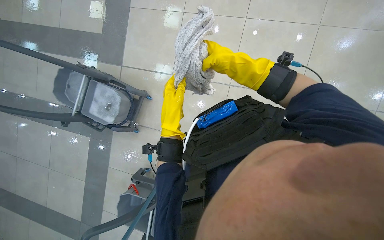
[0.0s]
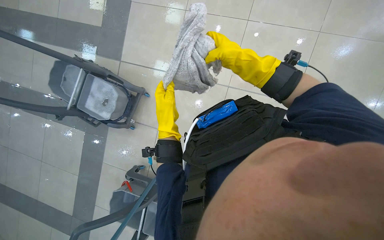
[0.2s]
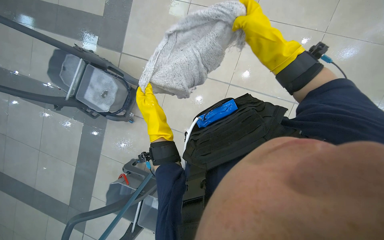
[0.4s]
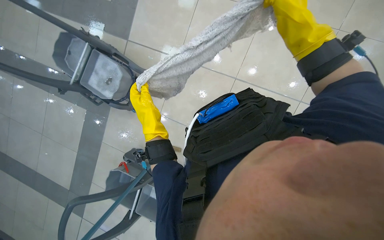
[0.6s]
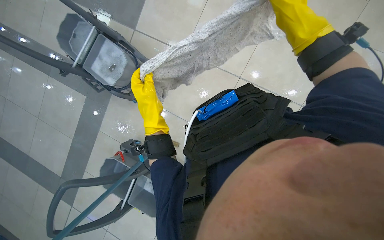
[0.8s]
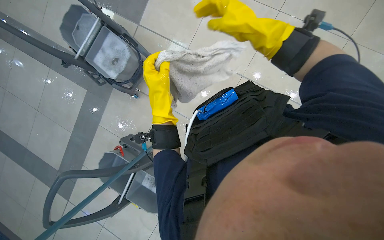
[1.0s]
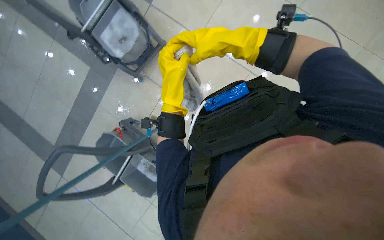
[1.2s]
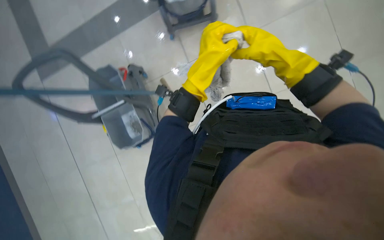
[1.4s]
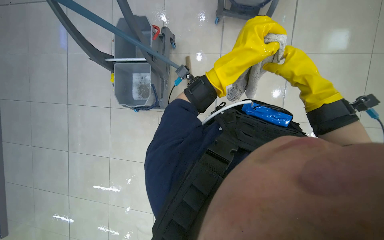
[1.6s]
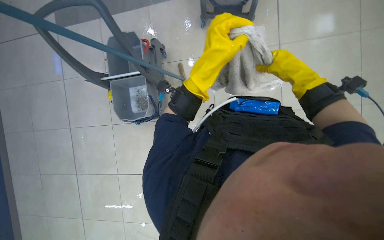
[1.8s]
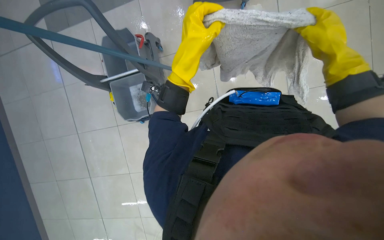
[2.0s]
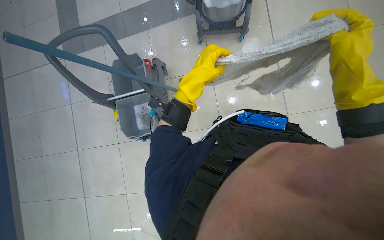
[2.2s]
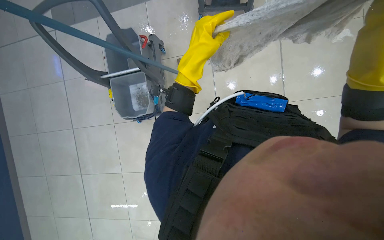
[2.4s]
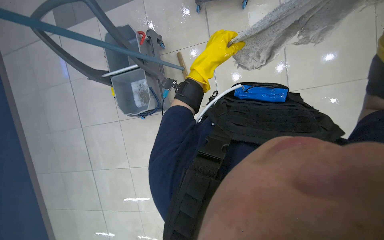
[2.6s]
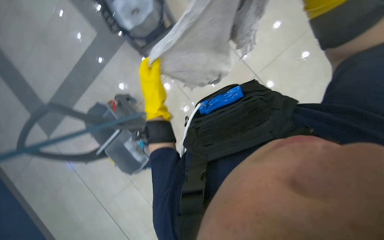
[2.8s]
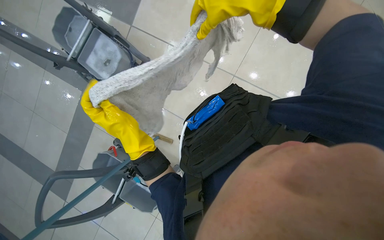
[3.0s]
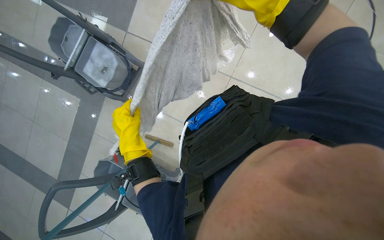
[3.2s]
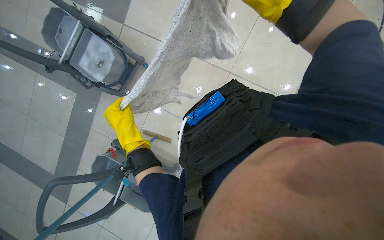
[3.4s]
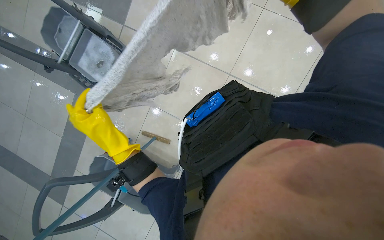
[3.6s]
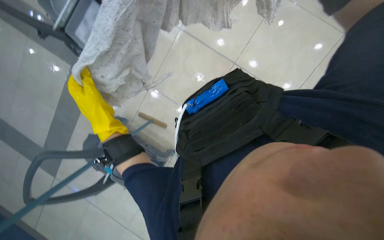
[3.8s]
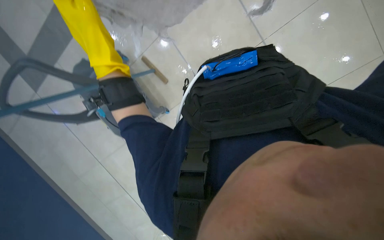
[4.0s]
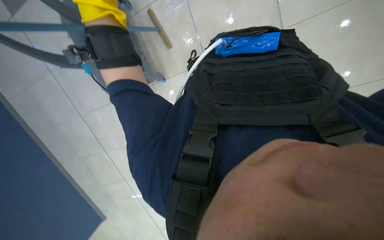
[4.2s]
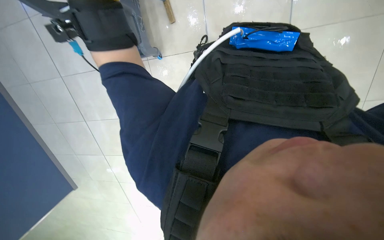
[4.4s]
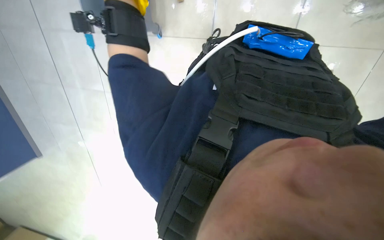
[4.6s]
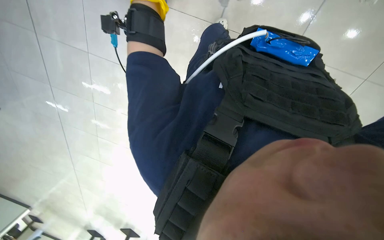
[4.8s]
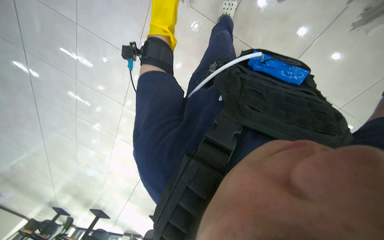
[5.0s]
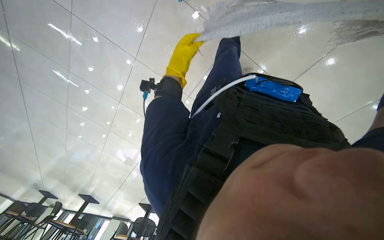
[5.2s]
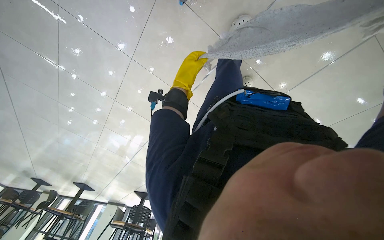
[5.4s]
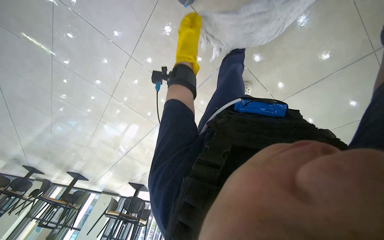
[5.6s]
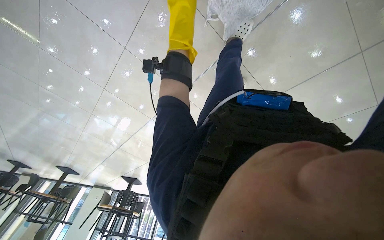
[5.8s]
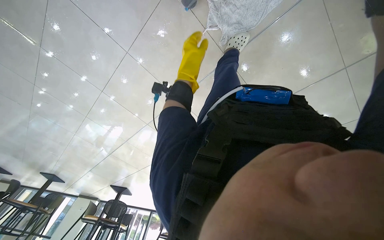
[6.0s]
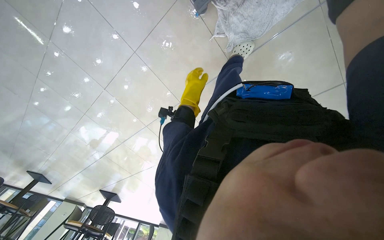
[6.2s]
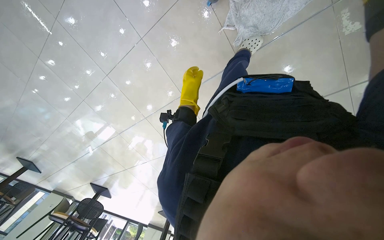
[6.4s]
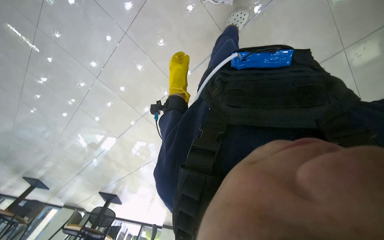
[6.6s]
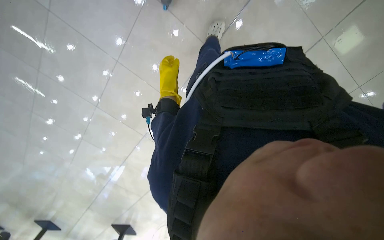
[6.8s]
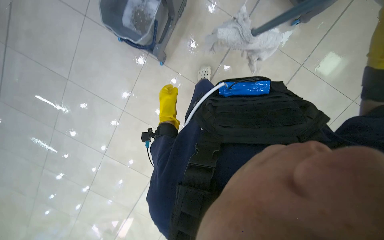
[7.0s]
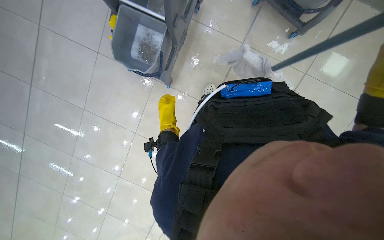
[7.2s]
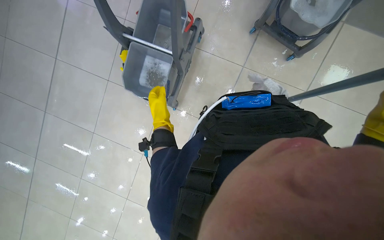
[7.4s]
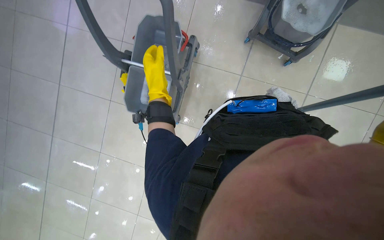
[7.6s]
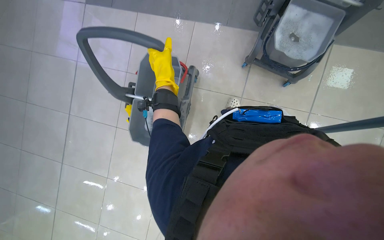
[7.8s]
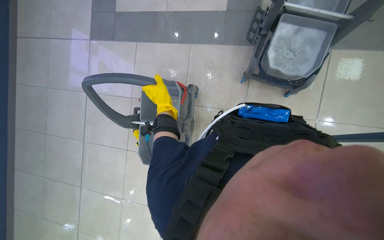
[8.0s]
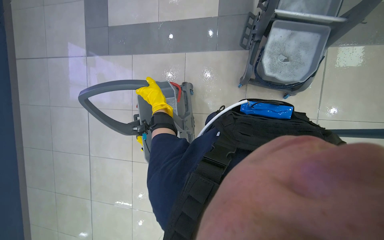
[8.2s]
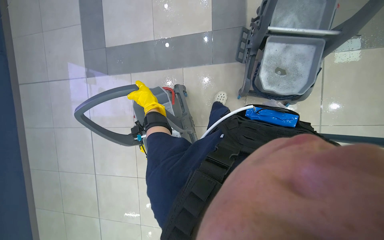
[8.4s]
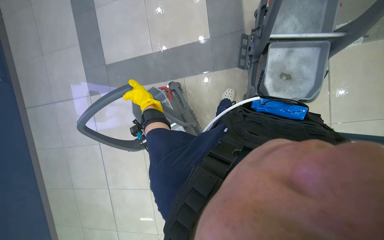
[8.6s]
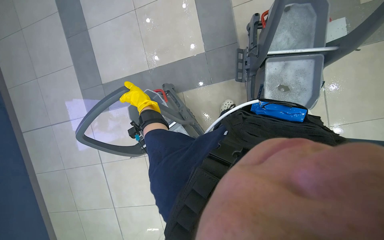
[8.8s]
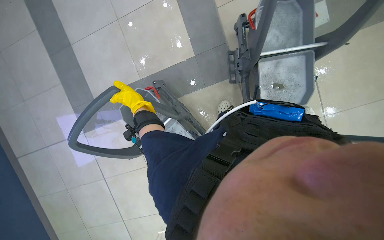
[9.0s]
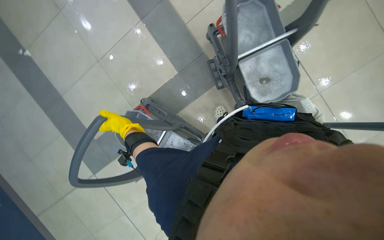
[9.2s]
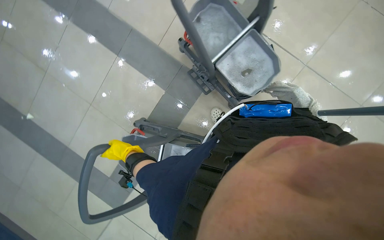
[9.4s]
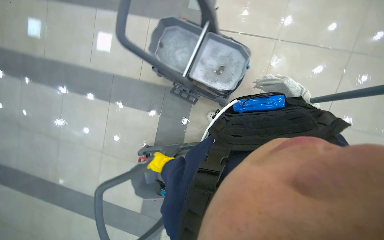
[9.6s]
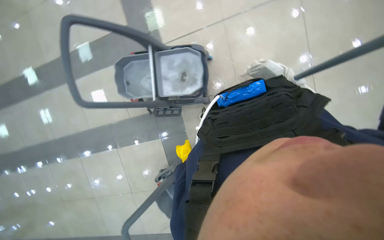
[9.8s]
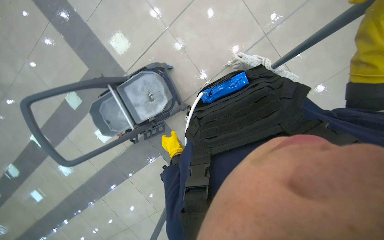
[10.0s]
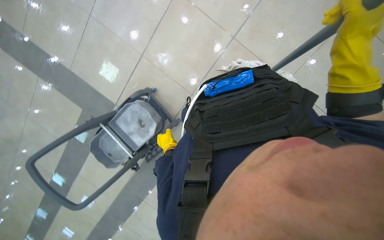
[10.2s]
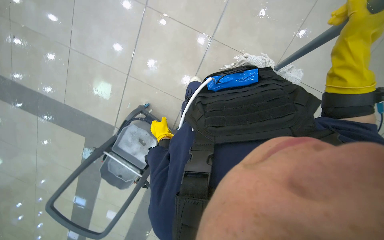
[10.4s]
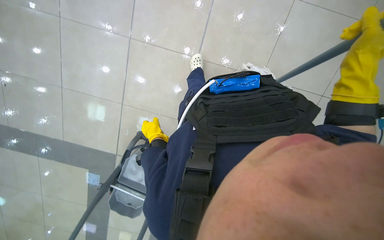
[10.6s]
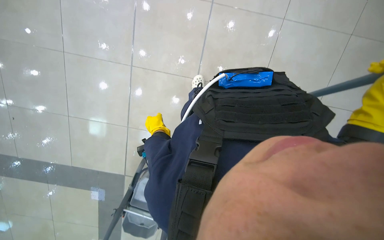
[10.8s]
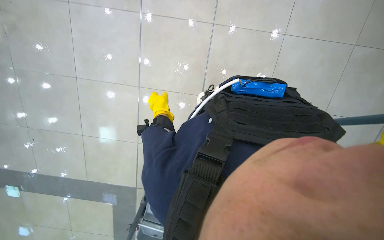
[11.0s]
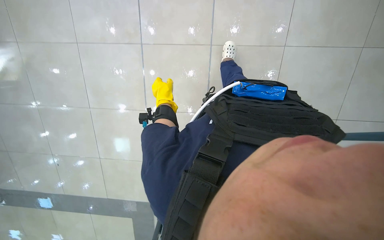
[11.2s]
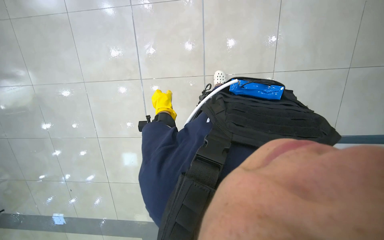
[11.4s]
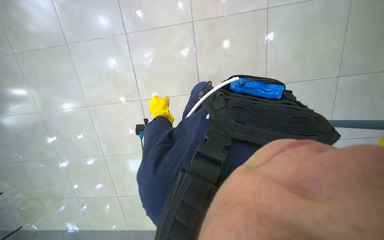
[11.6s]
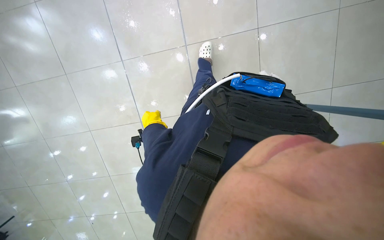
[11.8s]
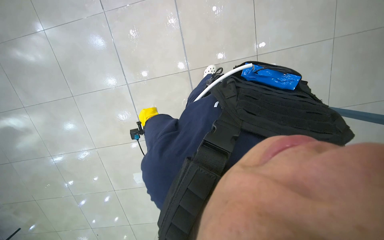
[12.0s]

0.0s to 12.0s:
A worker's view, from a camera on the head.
Job: mopping floor.
The whole recording: Wringing and reattaching mop head. The worker wrings out the mop head and reattaches it to the handle and worker mops the tiled floor with a mop.
0.0s to 1.6s: The camera pitches downward, by about 20 degrees. The scene rotates clockwise by roughly 75 degrees.
1.6s to 3.0s: The view tilts some 15 degrees upward. Everything in view rotates some 65 degrees counterclockwise.
3.0s to 4.4s: The camera is aimed approximately 15 degrees further to the right. The wearer looks some 35 degrees further downward. Everything in view rotates approximately 50 degrees clockwise.
6.0s to 7.6s: The view tilts approximately 40 degrees upward. The scene rotates counterclockwise by roughly 30 degrees.
9.0s to 10.4s: The wearer moves about 60 cm. The view swings roughly 20 degrees to the left. The scene turns roughly 115 degrees counterclockwise in the picture.
10.4s to 12.0s: The wearer looks some 25 degrees further upward.

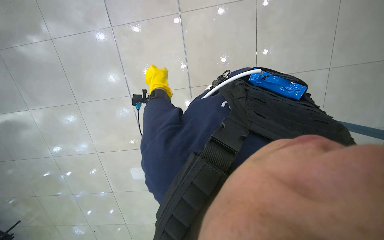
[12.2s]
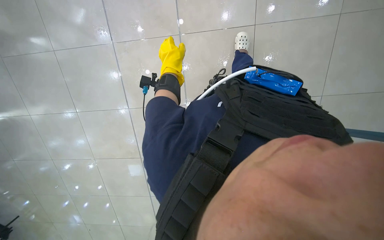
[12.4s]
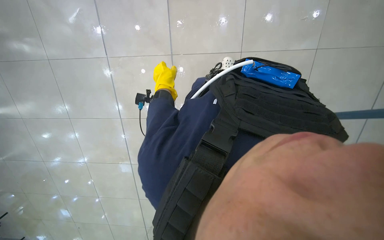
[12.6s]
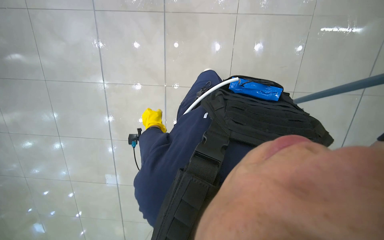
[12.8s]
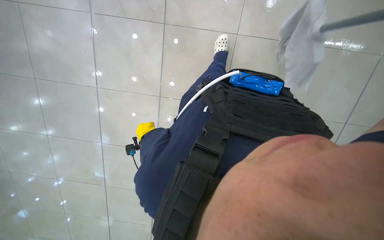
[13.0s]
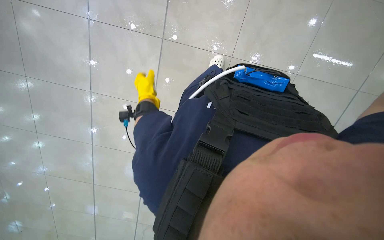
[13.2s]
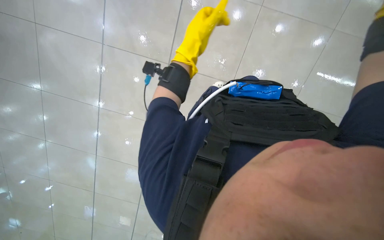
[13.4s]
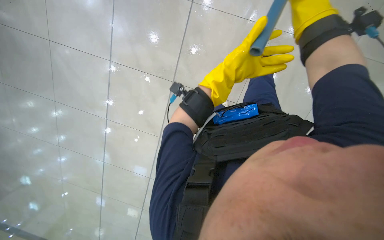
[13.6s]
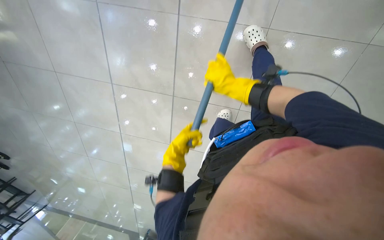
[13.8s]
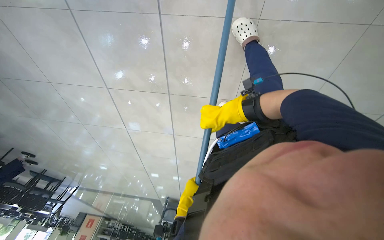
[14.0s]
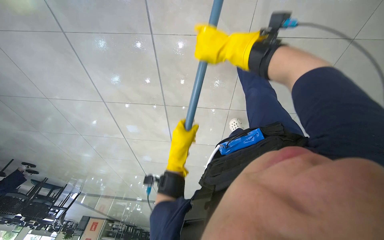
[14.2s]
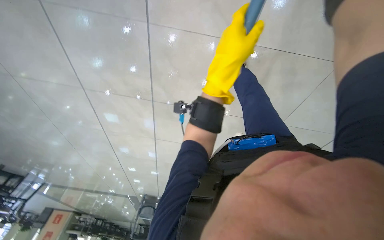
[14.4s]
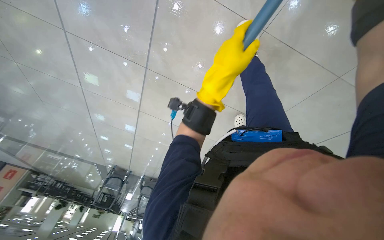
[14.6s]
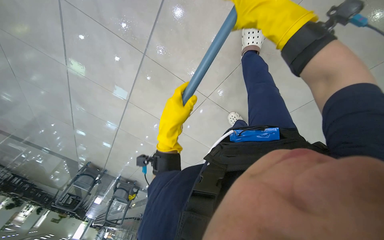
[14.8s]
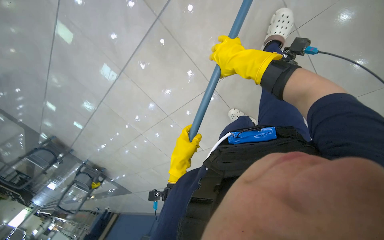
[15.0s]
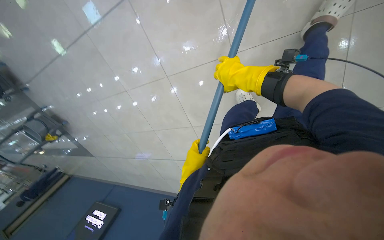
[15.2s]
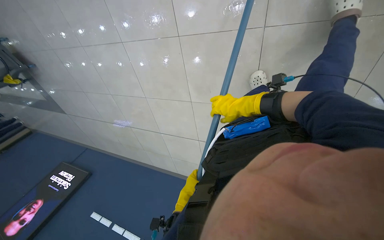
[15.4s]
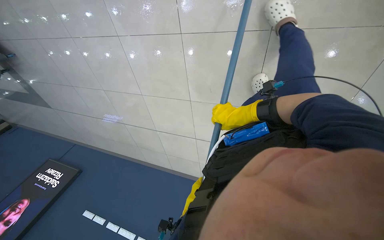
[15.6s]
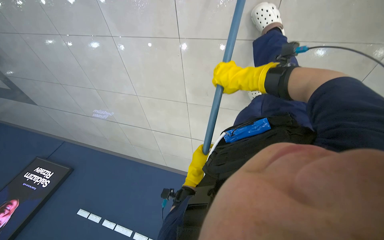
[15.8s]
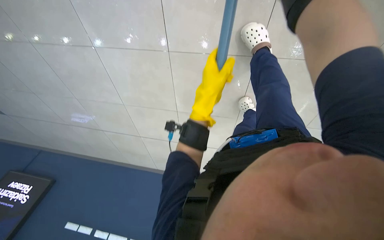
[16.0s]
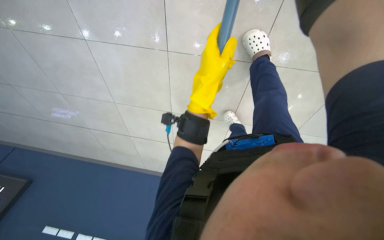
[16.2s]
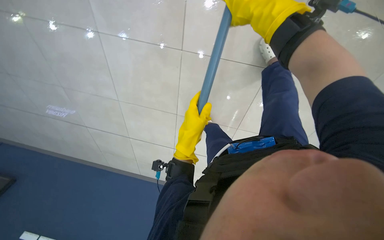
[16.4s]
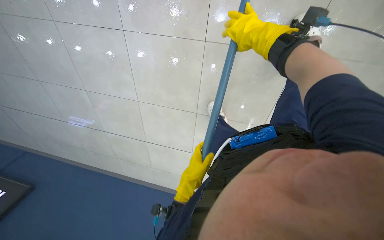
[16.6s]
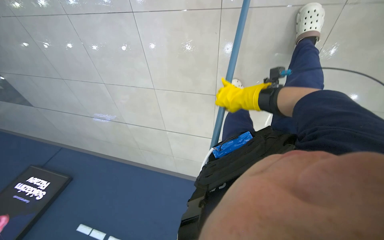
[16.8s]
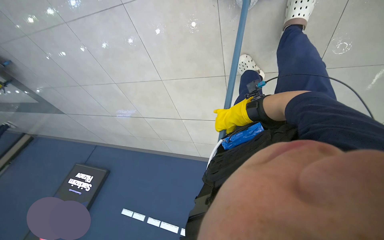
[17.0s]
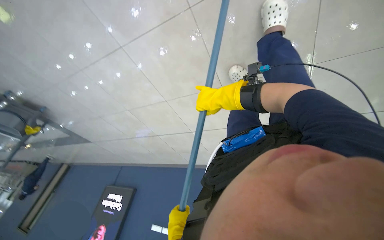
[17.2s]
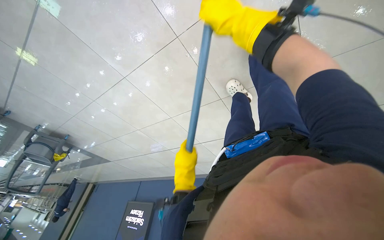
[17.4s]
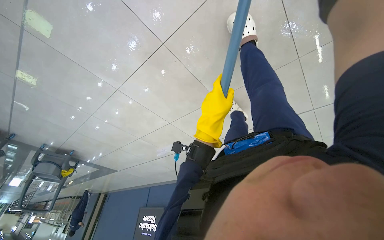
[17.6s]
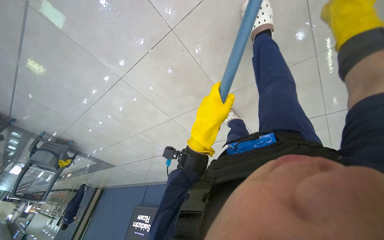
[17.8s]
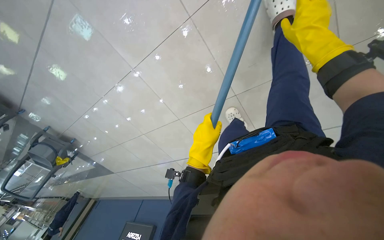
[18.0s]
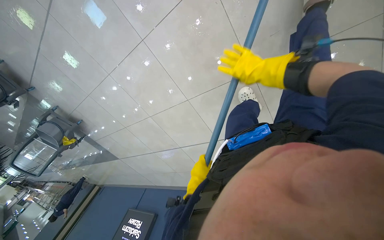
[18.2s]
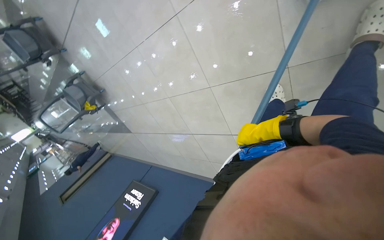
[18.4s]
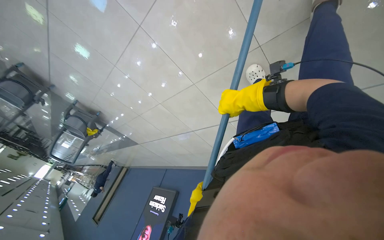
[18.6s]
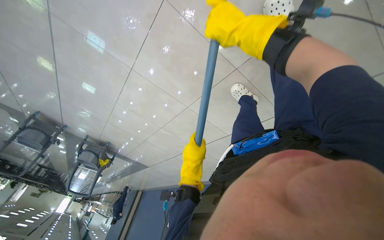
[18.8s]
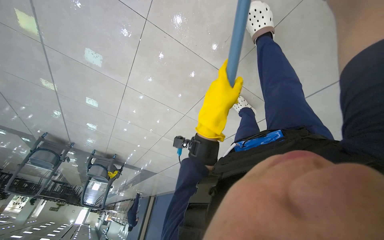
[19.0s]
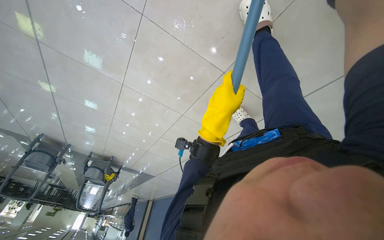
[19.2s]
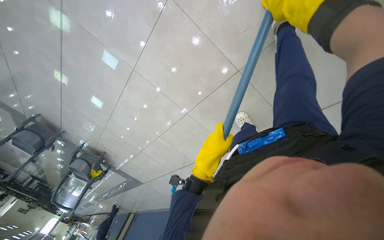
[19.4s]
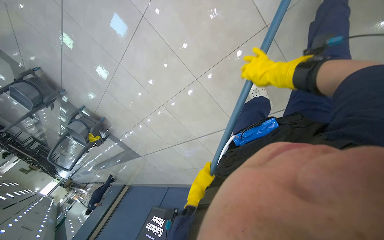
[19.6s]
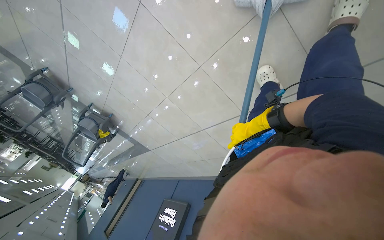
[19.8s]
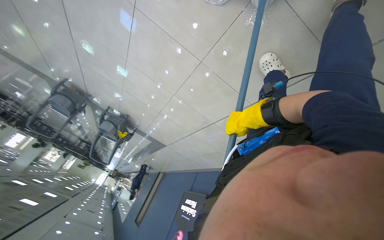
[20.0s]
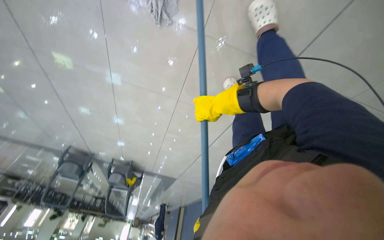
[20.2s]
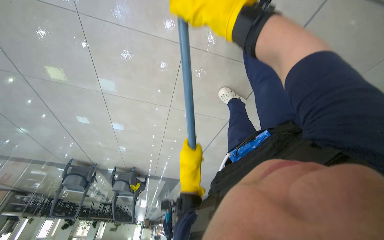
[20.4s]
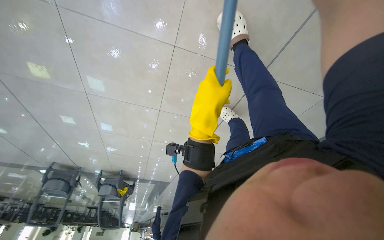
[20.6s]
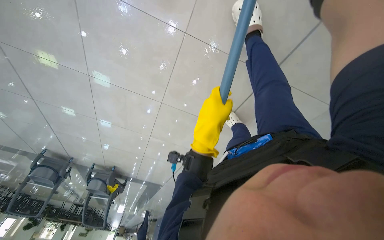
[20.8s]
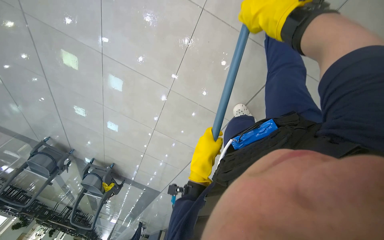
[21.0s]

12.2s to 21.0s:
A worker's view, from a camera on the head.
Job: mopping floor.
The whole recording: Wringing and reattaching mop head. The worker wrings out the mop head and reattaches it to the handle and worker mops the tiled floor with a mop.
13.6s to 15.2s: The view swings some 40 degrees to the right. The camera pitches downward, by approximately 35 degrees. The scene turns about 45 degrees clockwise in the picture.
15.2s to 16.6s: The view pans to the right by some 20 degrees. The right hand shifts about 15 cm up the picture, and reaches approximately 20 cm nearer to the camera, then returns.
16.6s to 18.0s: The camera is aimed about 30 degrees further to the left. Everything in view rotates about 25 degrees counterclockwise.
18.0s to 19.6s: The wearer moves some 40 cm. The camera sweeps to the left, by roughly 15 degrees.
19.6s to 21.0s: The camera pitches upward, by about 15 degrees.
